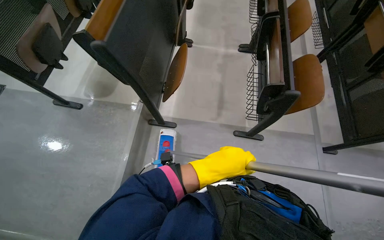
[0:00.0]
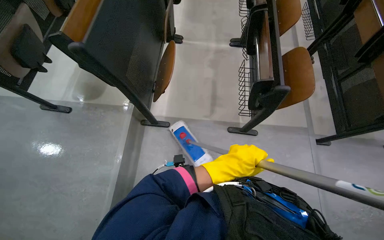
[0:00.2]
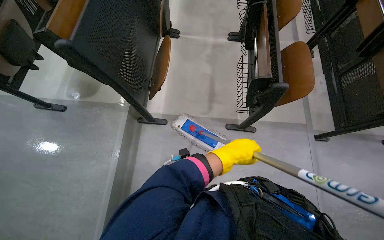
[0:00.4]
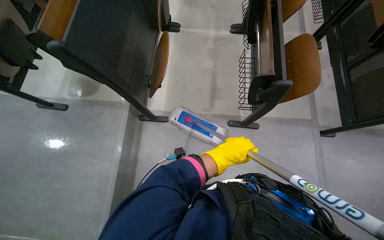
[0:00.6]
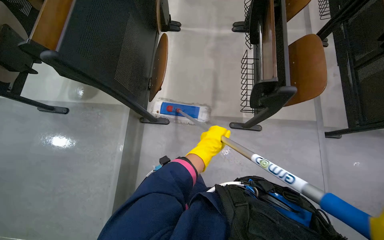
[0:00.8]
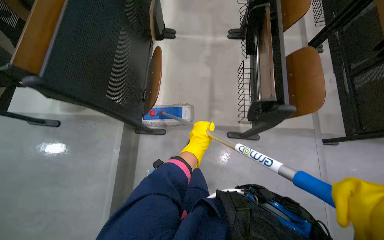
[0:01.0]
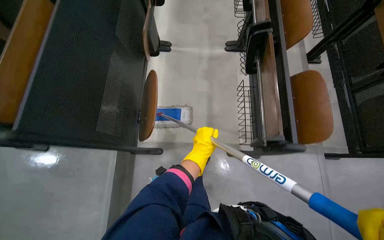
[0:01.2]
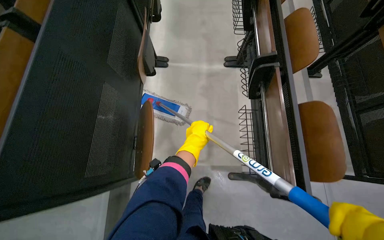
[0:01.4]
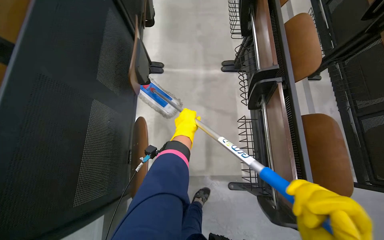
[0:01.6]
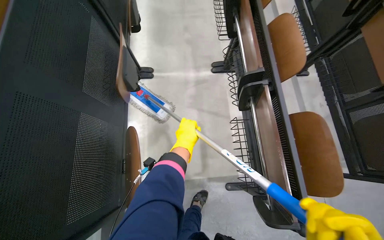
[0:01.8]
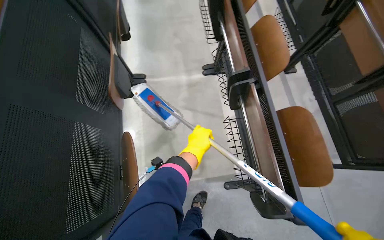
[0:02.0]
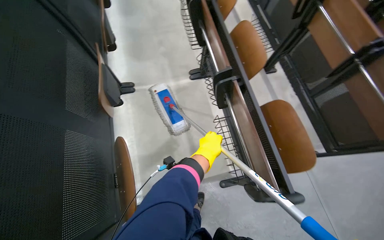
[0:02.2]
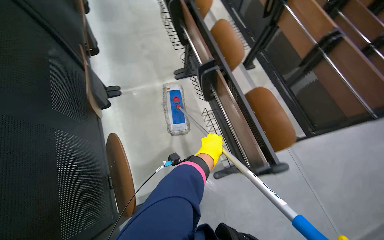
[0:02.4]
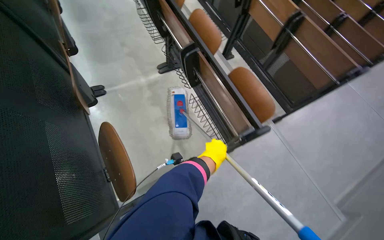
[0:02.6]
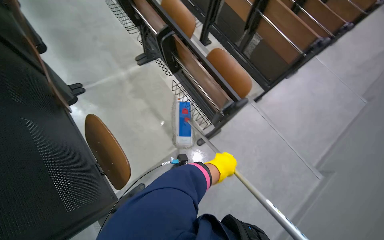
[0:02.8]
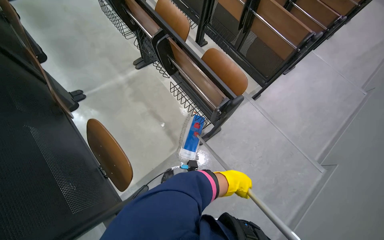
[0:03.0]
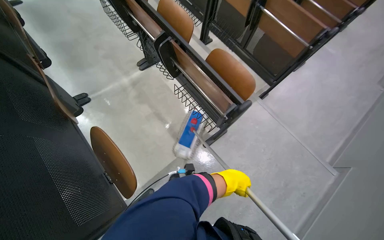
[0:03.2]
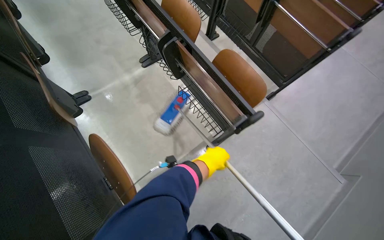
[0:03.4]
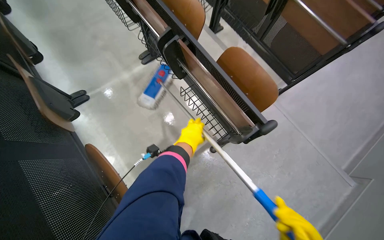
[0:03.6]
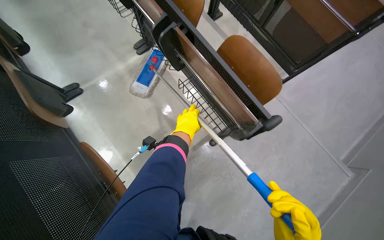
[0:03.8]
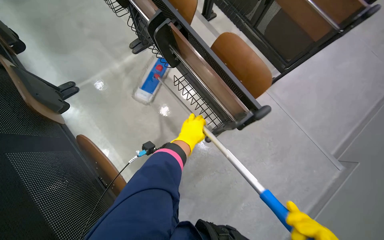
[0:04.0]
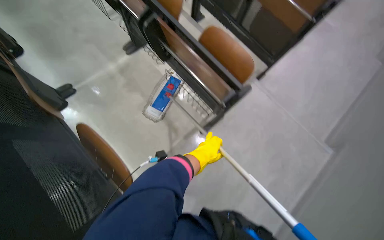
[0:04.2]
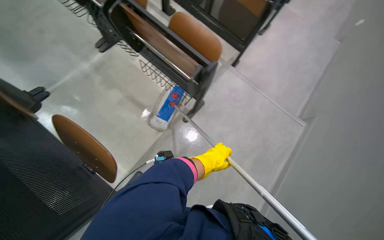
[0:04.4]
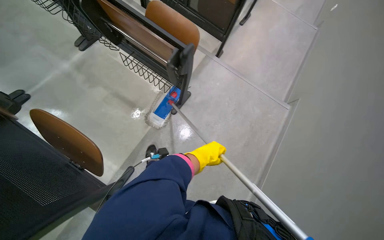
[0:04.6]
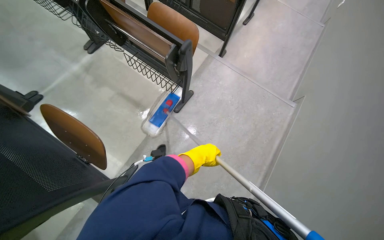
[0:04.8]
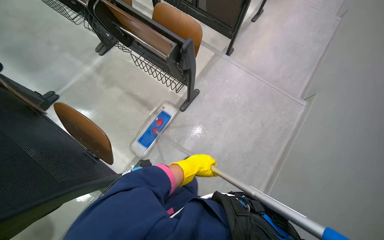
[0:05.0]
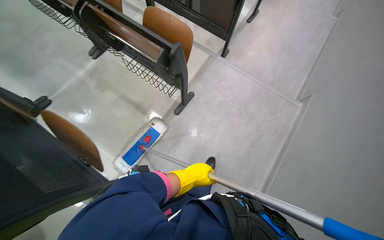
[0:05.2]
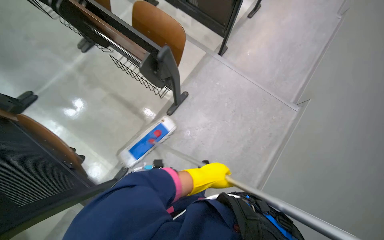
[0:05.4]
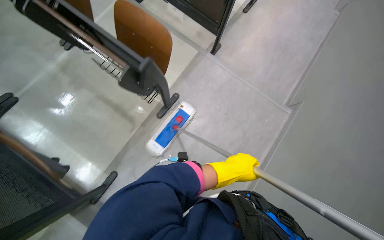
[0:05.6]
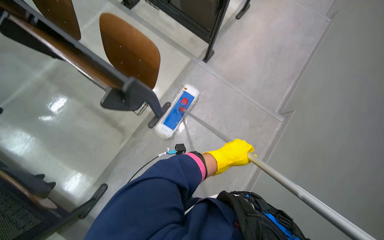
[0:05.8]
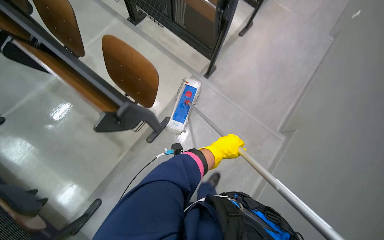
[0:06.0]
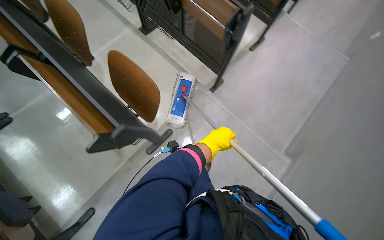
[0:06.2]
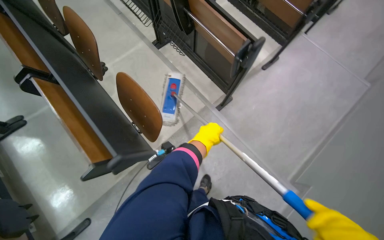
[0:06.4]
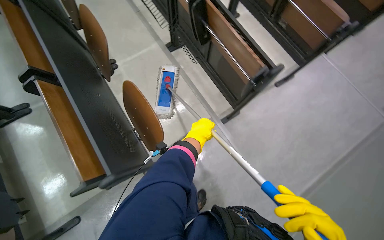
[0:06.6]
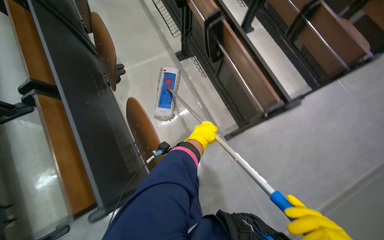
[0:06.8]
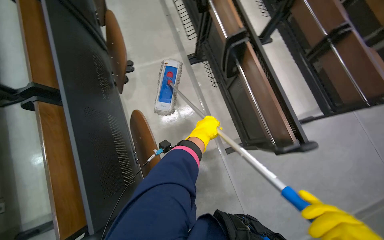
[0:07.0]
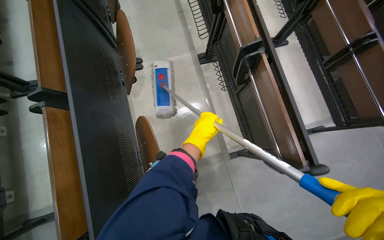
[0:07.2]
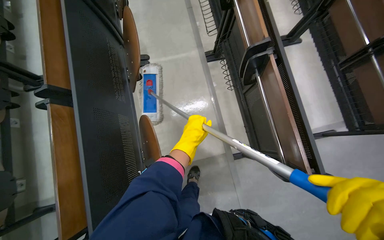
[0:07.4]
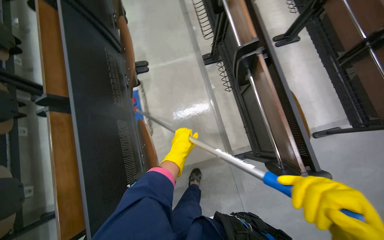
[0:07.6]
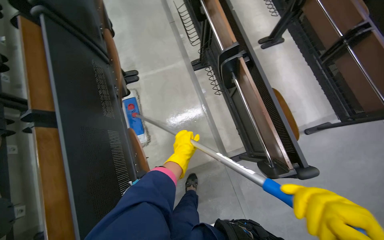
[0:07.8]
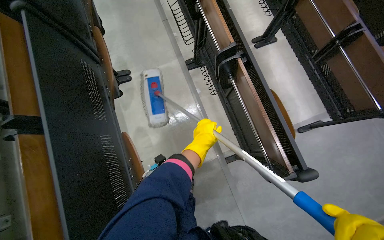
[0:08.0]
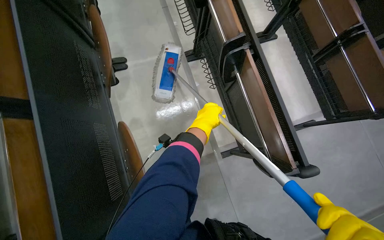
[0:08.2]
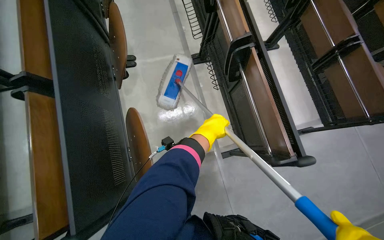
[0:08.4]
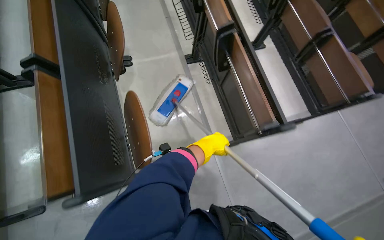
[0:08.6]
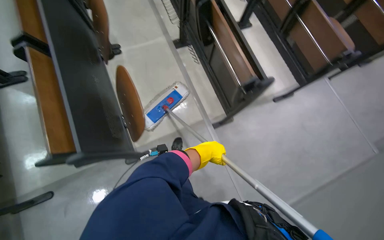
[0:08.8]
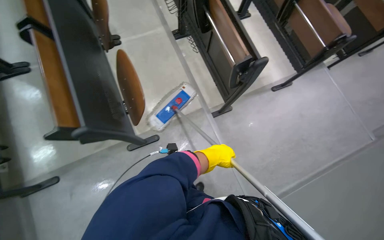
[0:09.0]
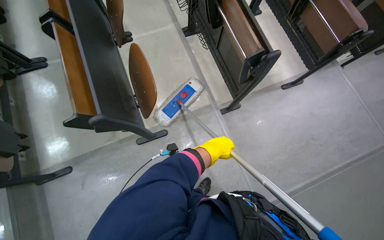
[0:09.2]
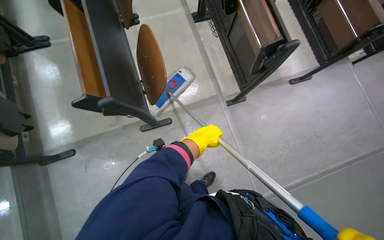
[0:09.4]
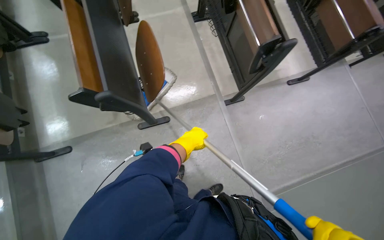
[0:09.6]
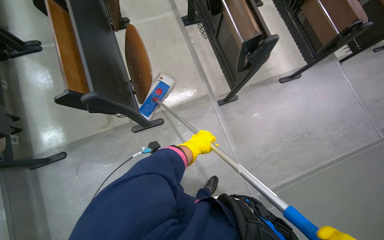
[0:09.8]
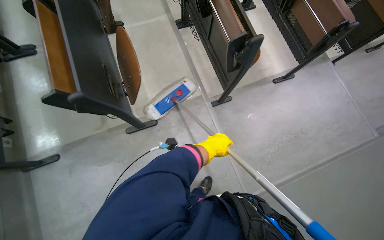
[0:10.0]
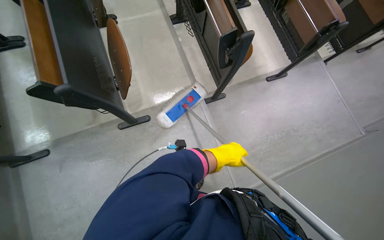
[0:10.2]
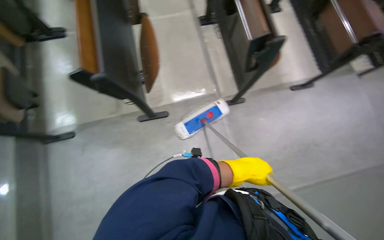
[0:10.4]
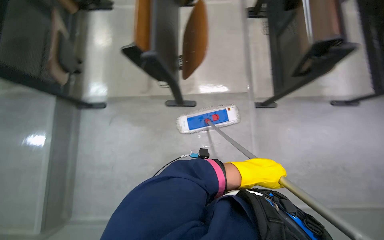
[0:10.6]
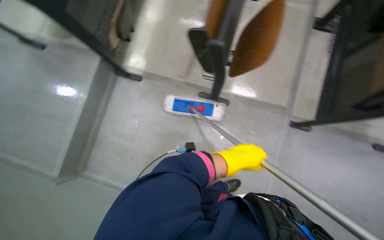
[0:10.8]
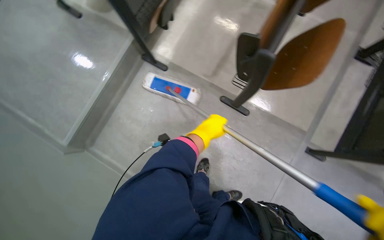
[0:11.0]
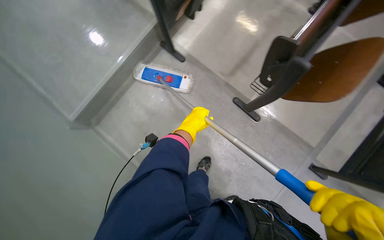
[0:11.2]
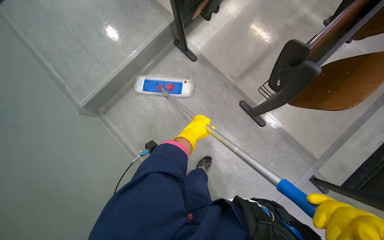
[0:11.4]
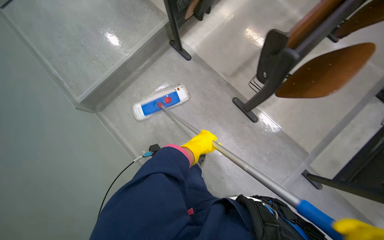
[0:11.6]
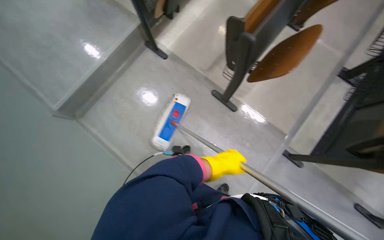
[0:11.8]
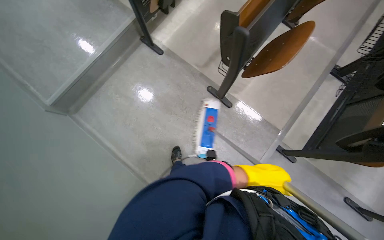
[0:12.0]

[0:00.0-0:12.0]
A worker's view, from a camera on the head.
Job: mopping floor.
The whole recording: Mopping lecture hall floor. The worker mops the floor of the lecture hall with a long-handled mop.
0:00.0 to 0:01.6: The head travels approximately 70 cm.
0:01.6 to 0:03.0: The wearer's head swings roughly 40 degrees to the right. The left hand goes some 50 cm down the picture and to the right.
0:03.0 to 0:04.4: The left hand travels up the picture and back again, some 30 cm each way.
0:04.4 to 0:06.0: The head travels about 50 cm.
0:06.0 to 0:07.6: The wearer moves some 70 cm. The head rotates approximately 40 degrees to the left.
0:07.6 to 0:09.0: The camera is carried approximately 50 cm.
0:09.0 to 0:10.4: The left hand moves to the right, roughly 10 cm.
0:10.4 to 0:12.0: The scene turns about 50 degrees clockwise in the picture.

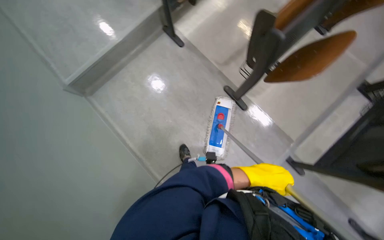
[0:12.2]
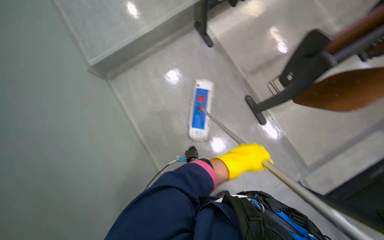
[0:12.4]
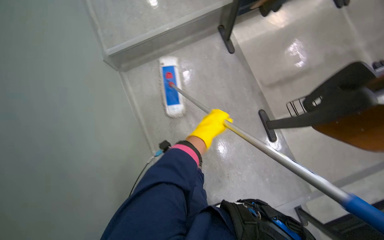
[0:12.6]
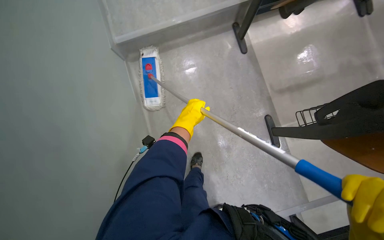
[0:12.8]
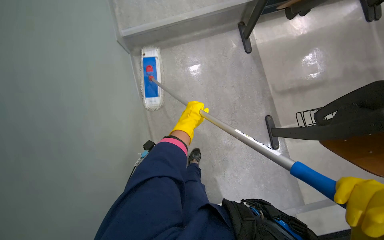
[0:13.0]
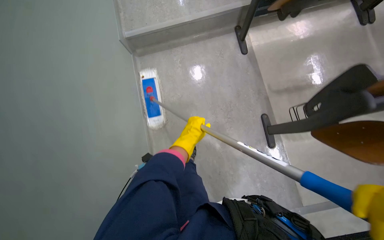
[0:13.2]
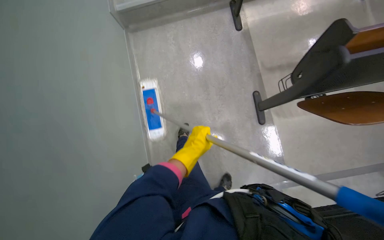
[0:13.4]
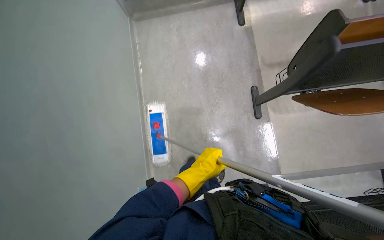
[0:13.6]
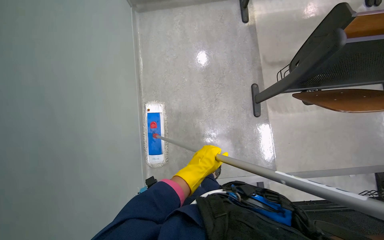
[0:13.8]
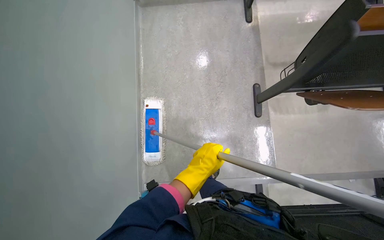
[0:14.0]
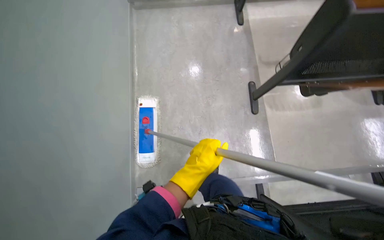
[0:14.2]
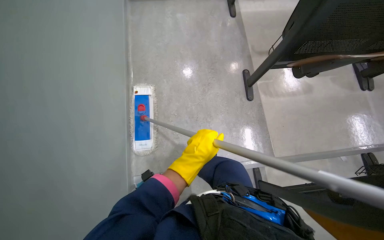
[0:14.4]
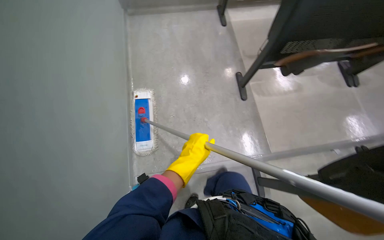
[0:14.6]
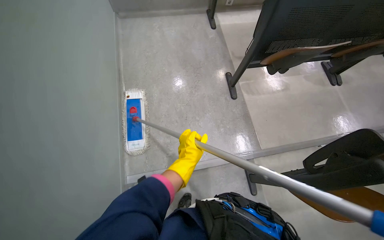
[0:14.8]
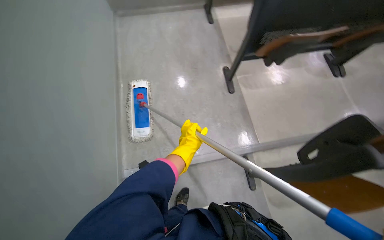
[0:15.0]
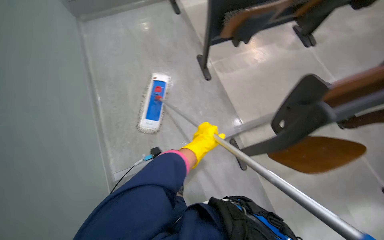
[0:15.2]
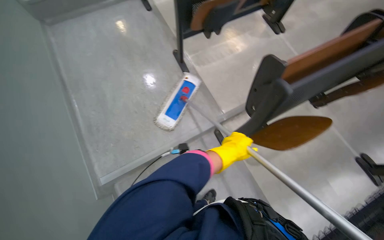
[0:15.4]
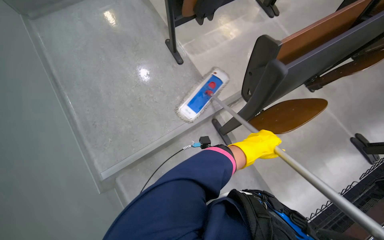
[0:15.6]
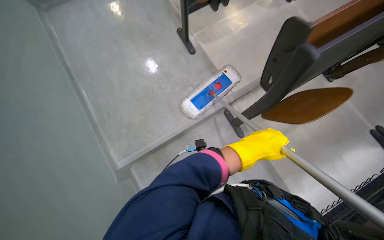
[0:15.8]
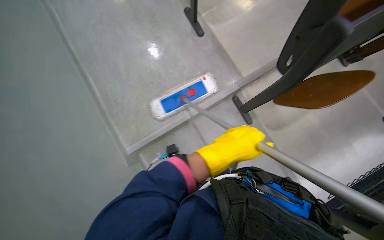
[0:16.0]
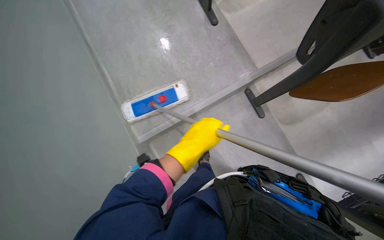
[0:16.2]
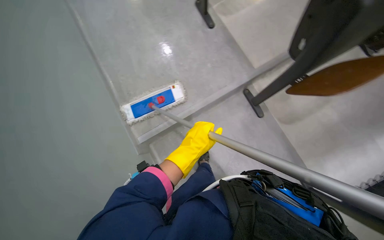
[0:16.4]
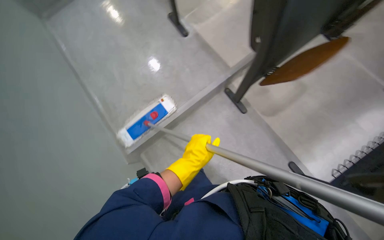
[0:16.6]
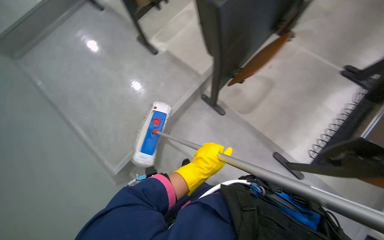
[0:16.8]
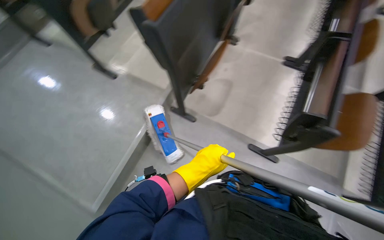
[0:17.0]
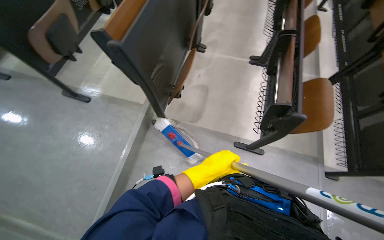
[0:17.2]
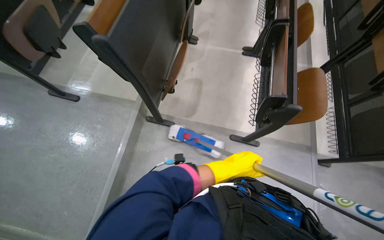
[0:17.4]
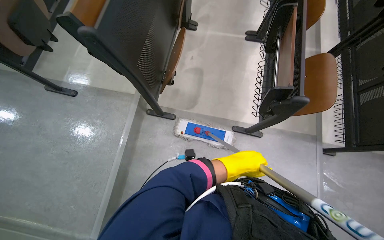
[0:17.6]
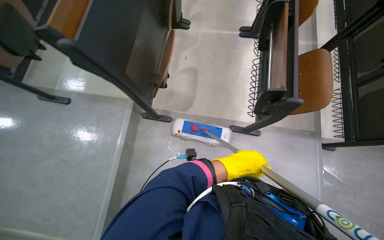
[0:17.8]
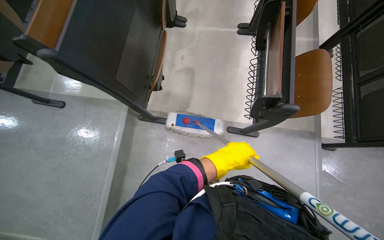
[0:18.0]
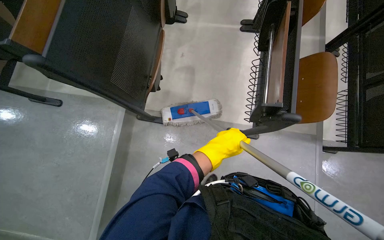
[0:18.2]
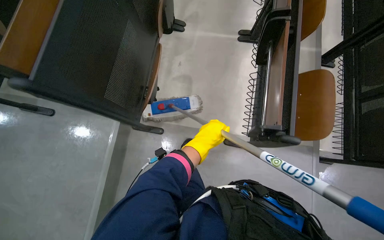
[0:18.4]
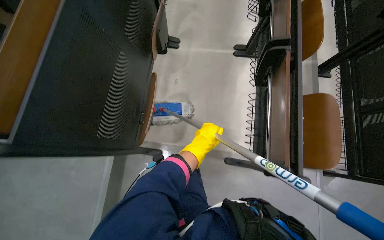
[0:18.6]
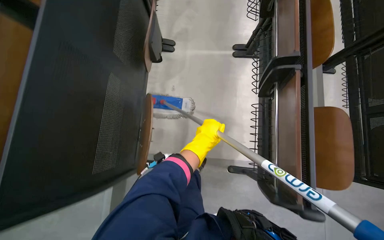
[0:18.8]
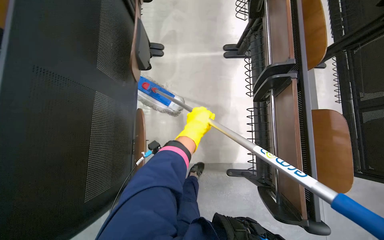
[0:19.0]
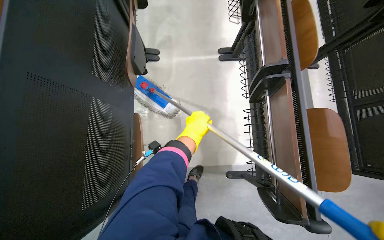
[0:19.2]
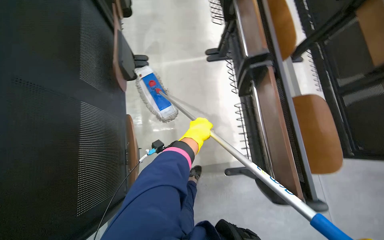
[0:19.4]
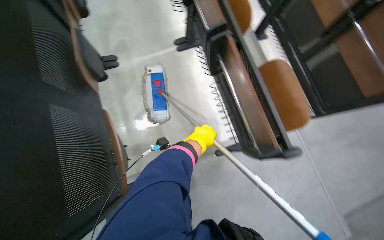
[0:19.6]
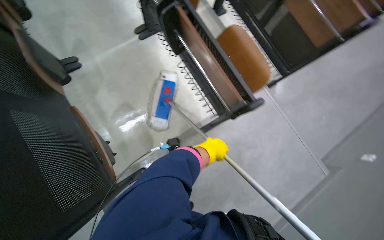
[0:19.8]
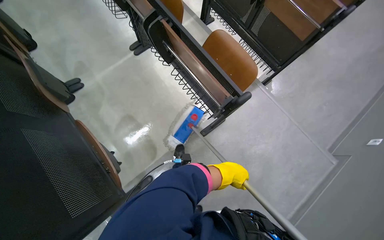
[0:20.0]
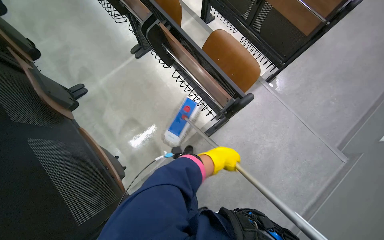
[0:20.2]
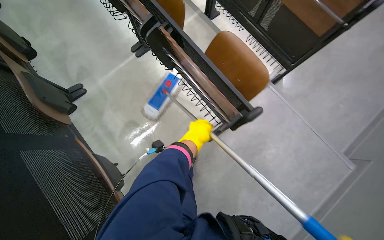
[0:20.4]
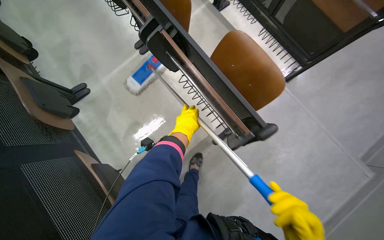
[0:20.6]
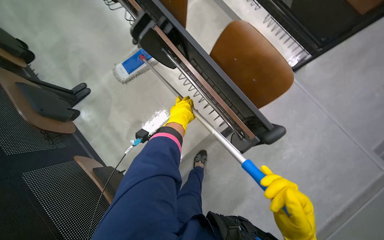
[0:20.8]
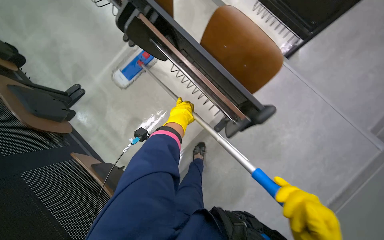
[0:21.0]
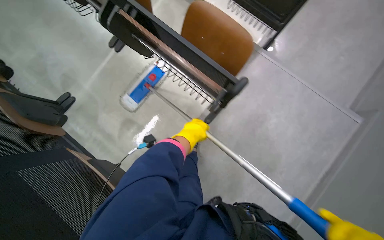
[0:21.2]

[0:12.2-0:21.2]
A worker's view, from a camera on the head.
Job: mopping floor.
The whole recording: Mopping lecture hall floor. The worker mops the floor of the lecture hall with a long-handled mop.
0:12.2 to 0:13.8: The scene rotates clockwise by approximately 40 degrees.
0:13.8 to 0:15.2: The camera is carried about 60 cm.
0:15.2 to 0:16.6: The wearer looks some 15 degrees further downward. The left hand heads down the picture, covering about 20 cm, and goes to the right and returns, about 25 cm each way.
0:16.6 to 0:18.2: The head rotates roughly 50 degrees to the right.
0:18.2 to 0:19.8: The head turns to the right by roughly 45 degrees.
